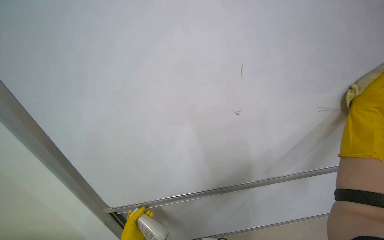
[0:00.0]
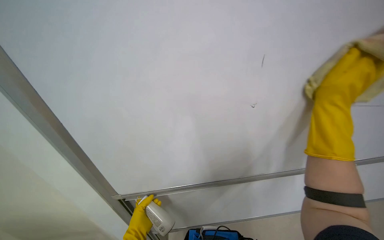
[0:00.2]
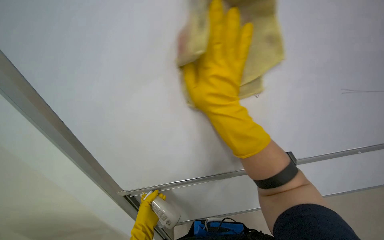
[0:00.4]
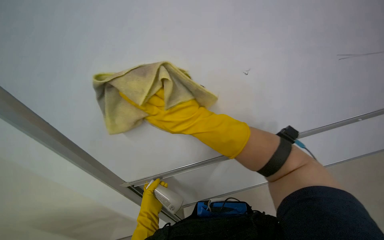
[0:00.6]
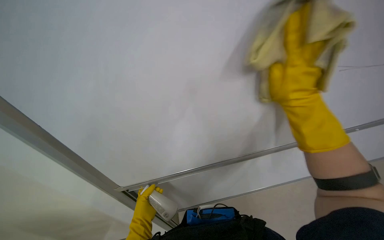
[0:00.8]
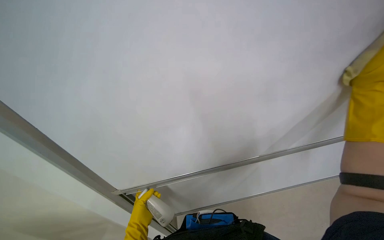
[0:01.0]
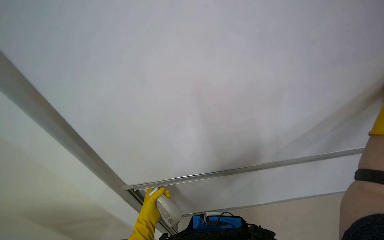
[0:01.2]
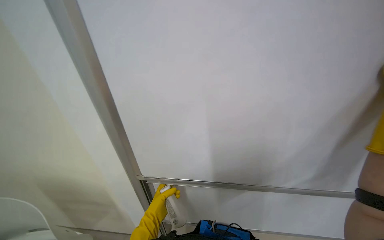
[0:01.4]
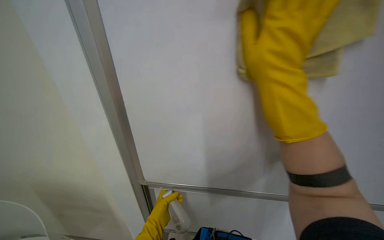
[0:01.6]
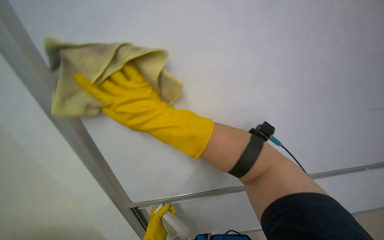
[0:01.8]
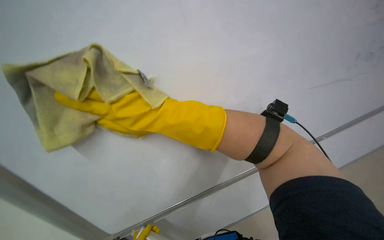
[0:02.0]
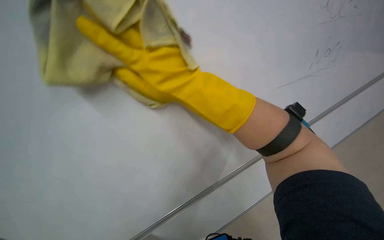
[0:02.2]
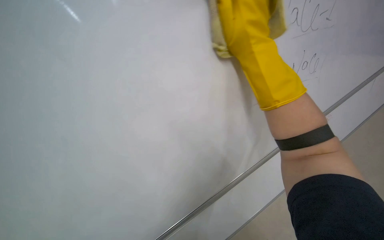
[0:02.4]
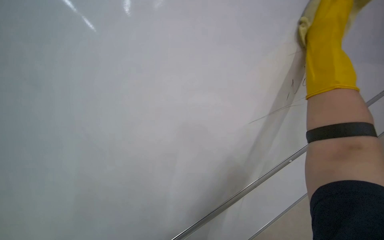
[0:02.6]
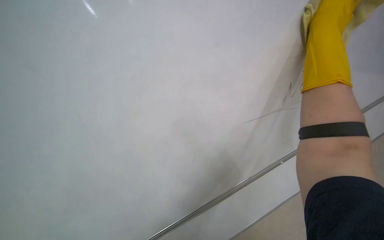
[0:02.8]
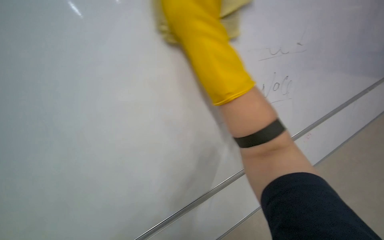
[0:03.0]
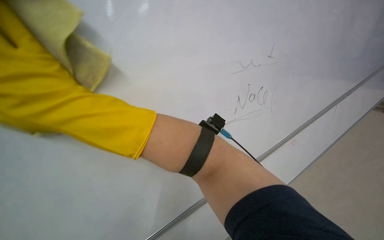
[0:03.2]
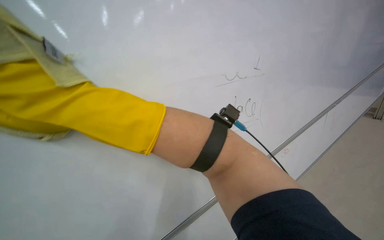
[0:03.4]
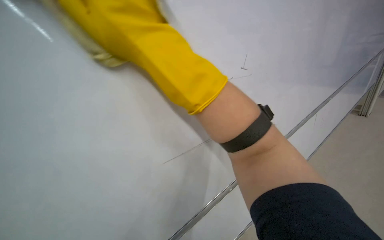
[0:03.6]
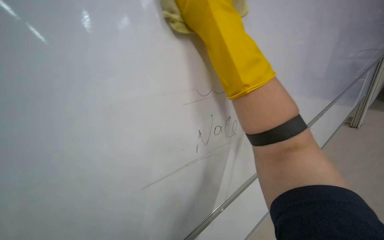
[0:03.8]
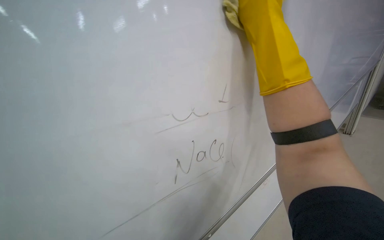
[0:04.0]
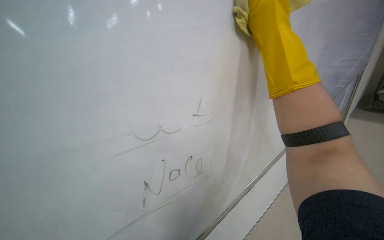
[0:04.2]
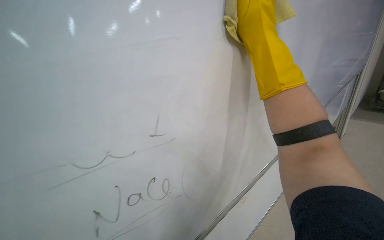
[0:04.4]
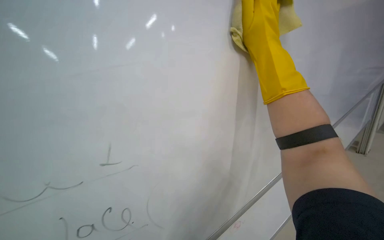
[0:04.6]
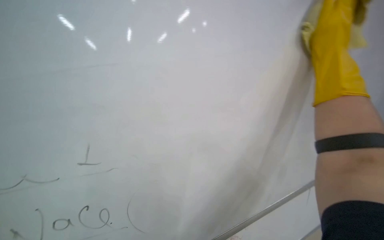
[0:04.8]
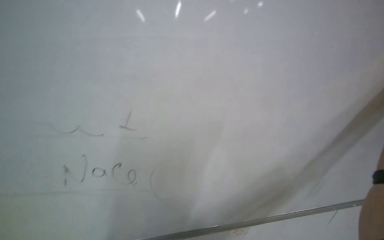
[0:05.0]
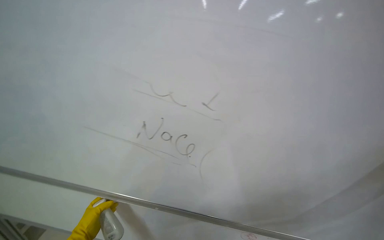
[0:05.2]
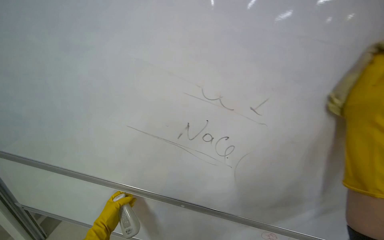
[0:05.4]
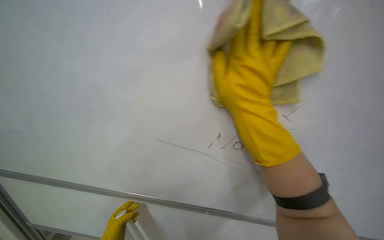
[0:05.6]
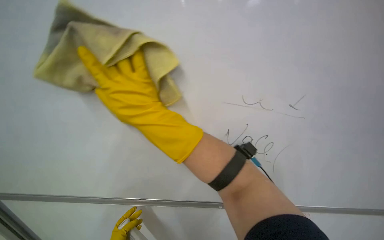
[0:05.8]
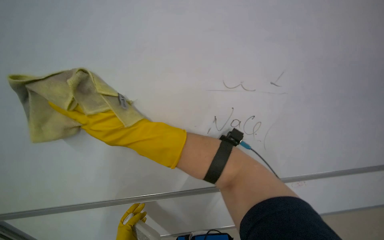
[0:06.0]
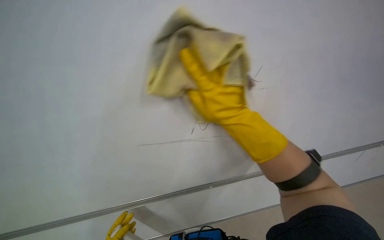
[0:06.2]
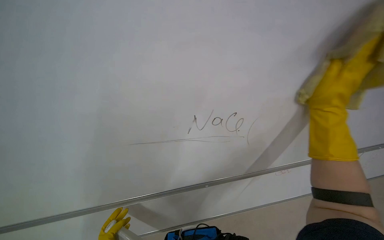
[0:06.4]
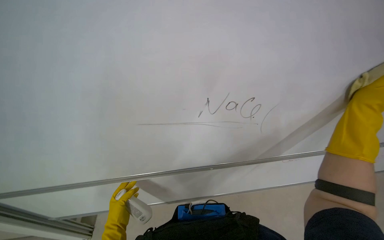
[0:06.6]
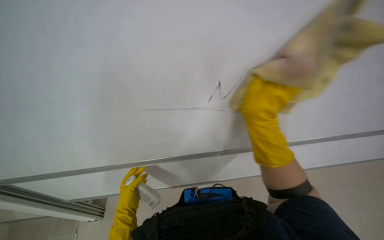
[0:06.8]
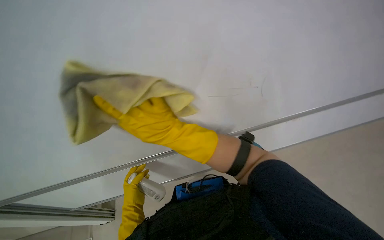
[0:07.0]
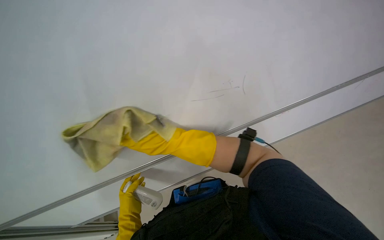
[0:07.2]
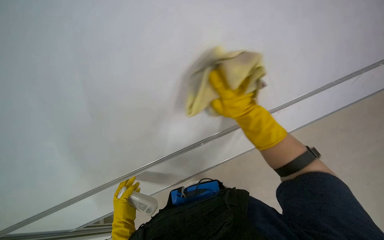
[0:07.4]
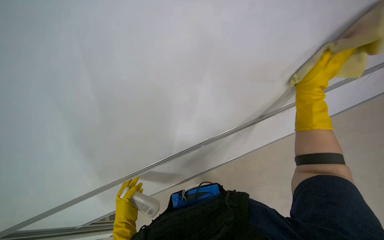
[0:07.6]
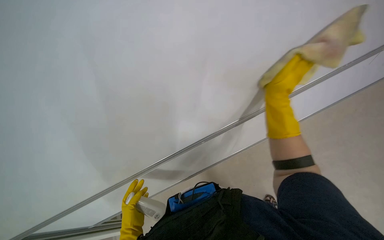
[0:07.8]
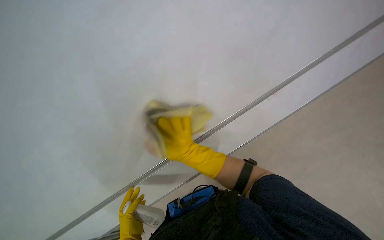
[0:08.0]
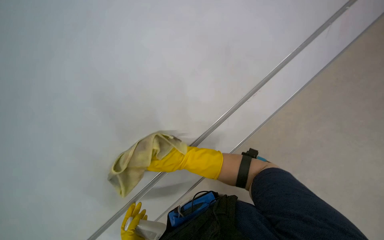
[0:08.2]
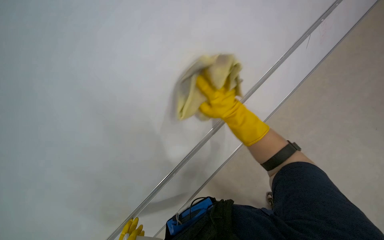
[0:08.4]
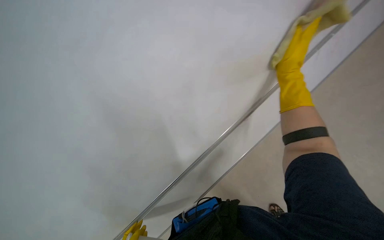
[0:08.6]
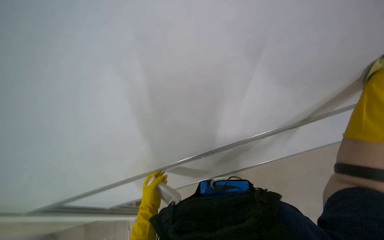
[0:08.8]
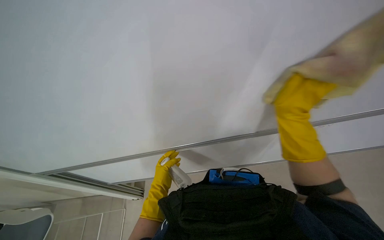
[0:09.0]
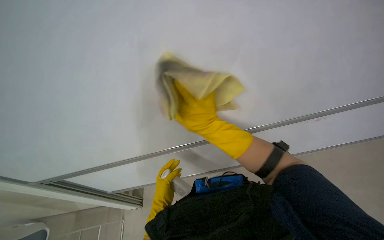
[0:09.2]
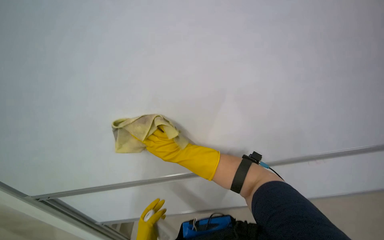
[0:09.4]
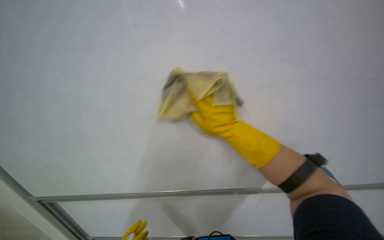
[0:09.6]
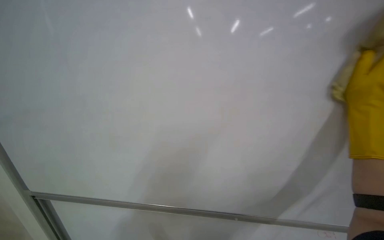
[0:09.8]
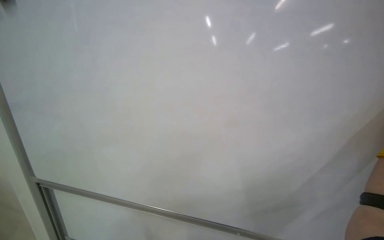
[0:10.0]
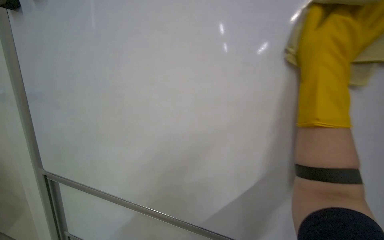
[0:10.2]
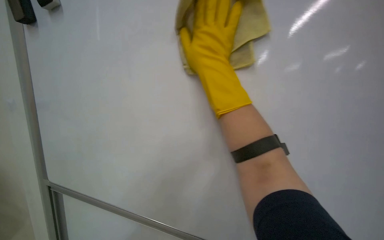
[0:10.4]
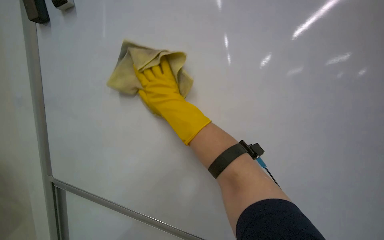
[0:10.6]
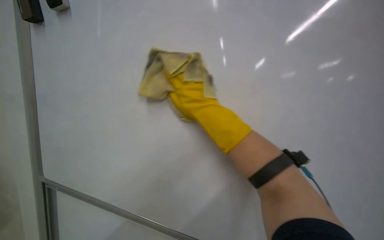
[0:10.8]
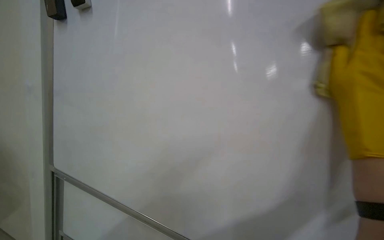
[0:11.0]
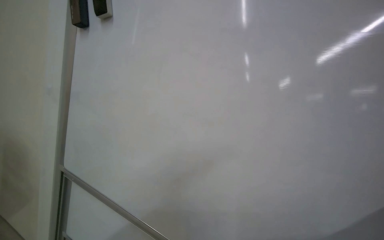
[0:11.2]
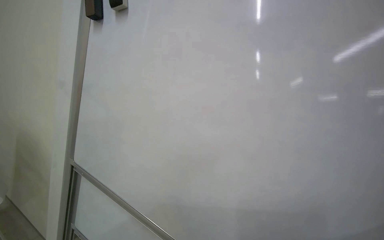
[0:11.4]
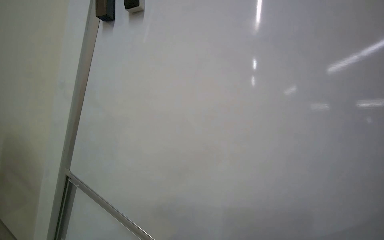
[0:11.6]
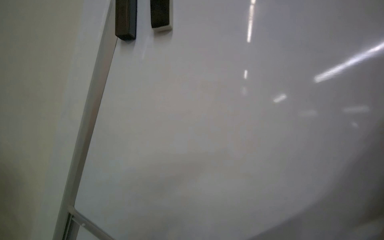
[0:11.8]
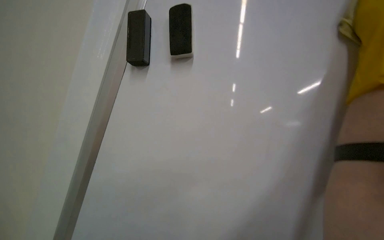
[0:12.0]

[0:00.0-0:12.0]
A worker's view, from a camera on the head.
Job: wiping surfaces.
The whole recording: Cleaning whiteboard. The worker cleans a large white board with a yellow cloth while wearing gloves.
0:04.4 to 0:06.0: The wearer looks about 20 degrees further to the left.
0:09.0 to 0:10.4: The head rotates approximately 20 degrees to the left. The view tilts some 15 degrees upward.

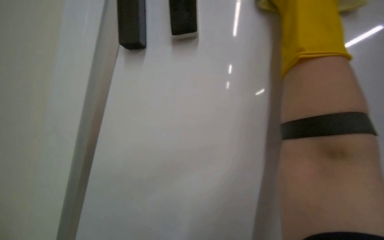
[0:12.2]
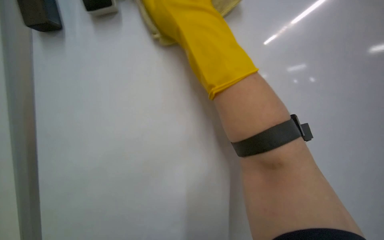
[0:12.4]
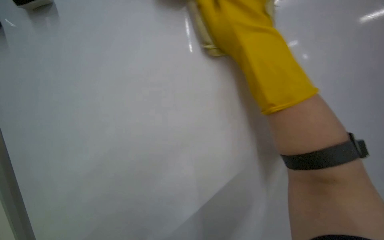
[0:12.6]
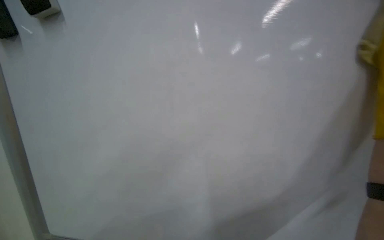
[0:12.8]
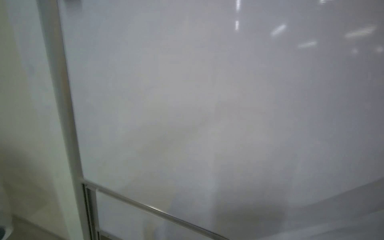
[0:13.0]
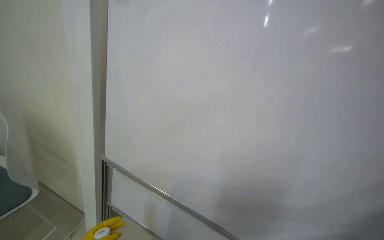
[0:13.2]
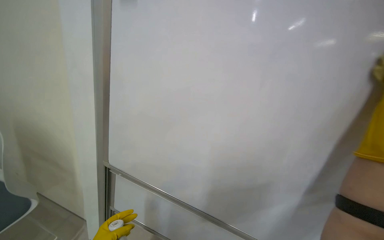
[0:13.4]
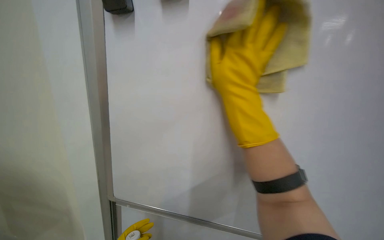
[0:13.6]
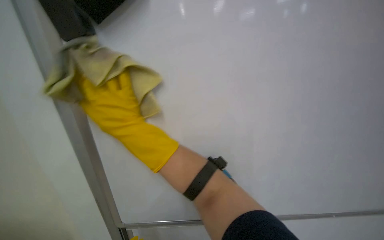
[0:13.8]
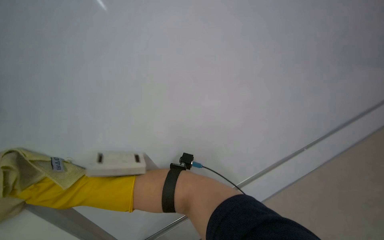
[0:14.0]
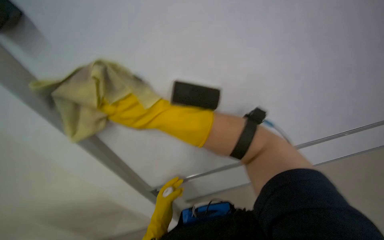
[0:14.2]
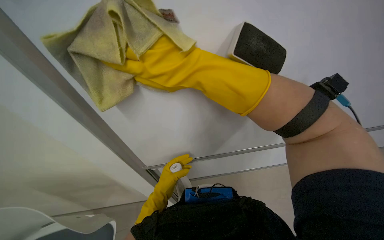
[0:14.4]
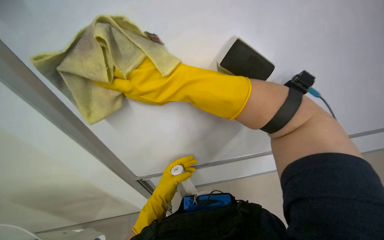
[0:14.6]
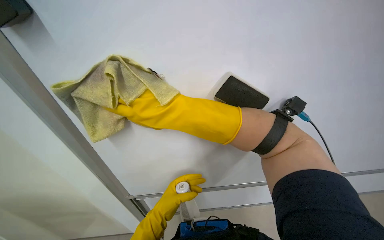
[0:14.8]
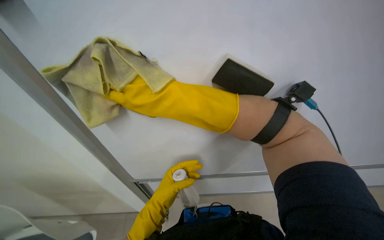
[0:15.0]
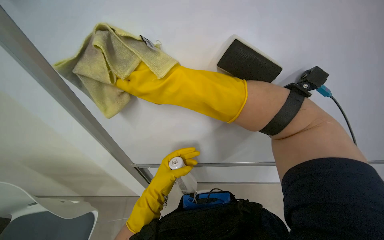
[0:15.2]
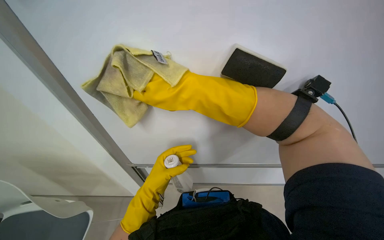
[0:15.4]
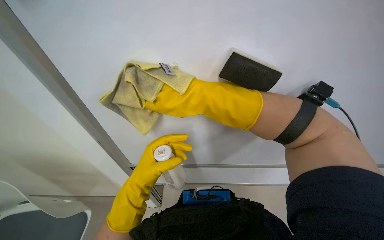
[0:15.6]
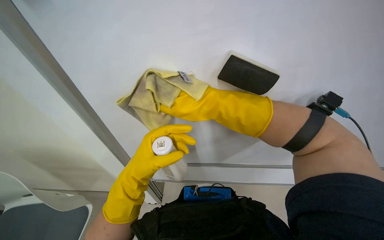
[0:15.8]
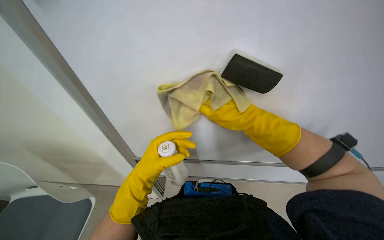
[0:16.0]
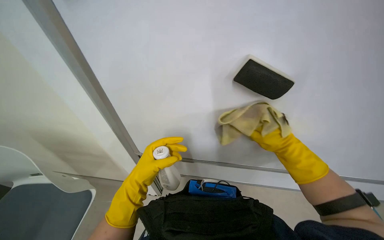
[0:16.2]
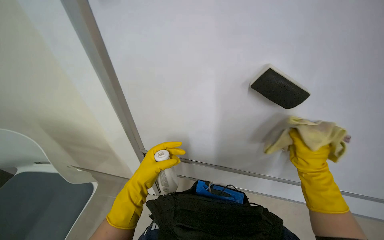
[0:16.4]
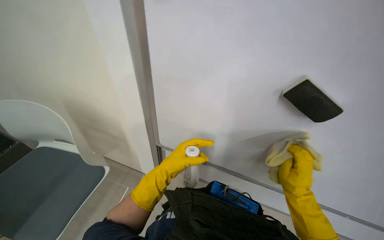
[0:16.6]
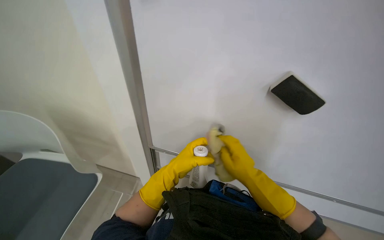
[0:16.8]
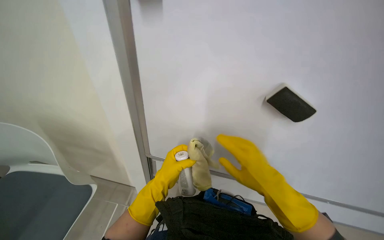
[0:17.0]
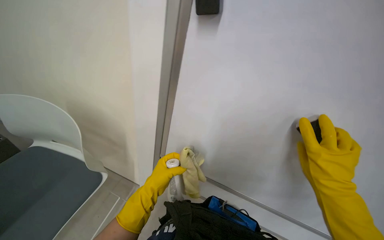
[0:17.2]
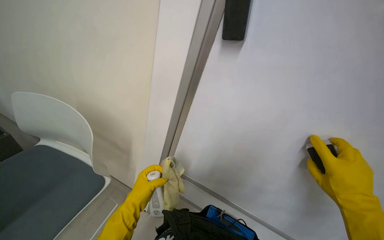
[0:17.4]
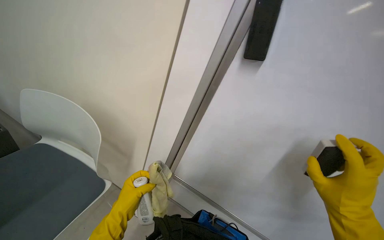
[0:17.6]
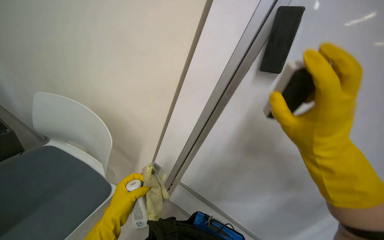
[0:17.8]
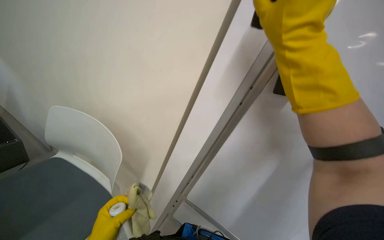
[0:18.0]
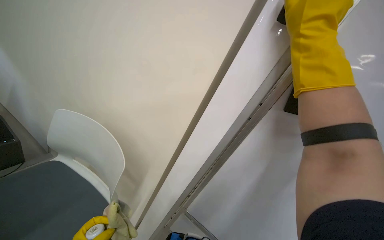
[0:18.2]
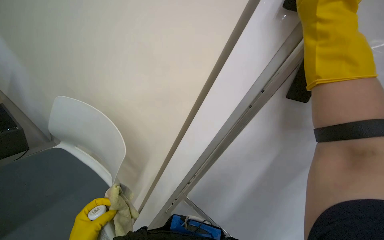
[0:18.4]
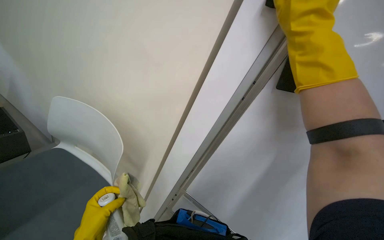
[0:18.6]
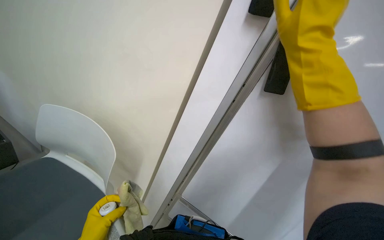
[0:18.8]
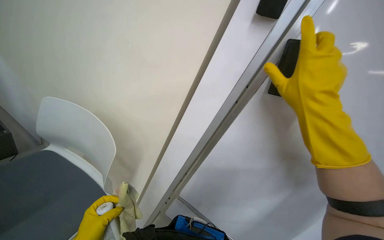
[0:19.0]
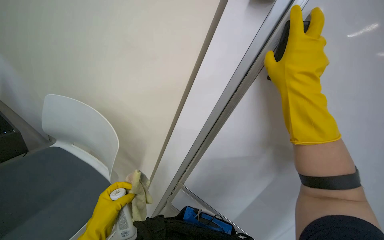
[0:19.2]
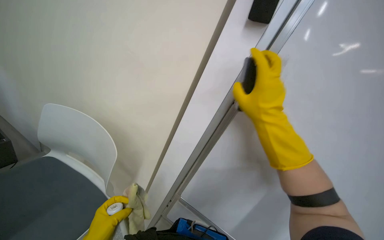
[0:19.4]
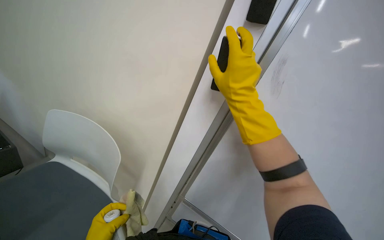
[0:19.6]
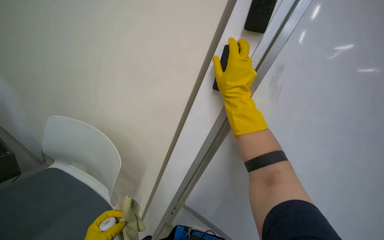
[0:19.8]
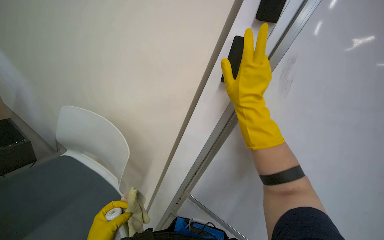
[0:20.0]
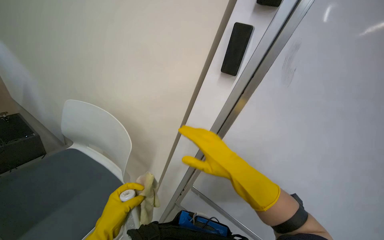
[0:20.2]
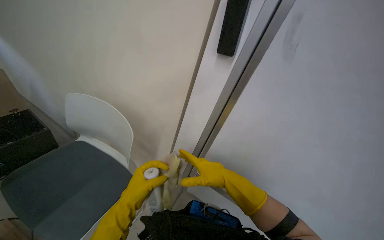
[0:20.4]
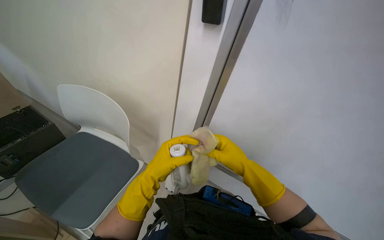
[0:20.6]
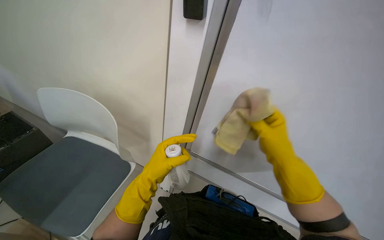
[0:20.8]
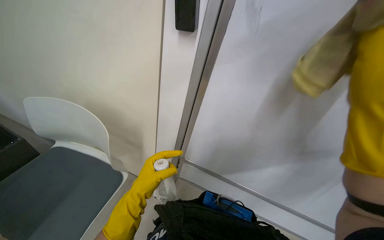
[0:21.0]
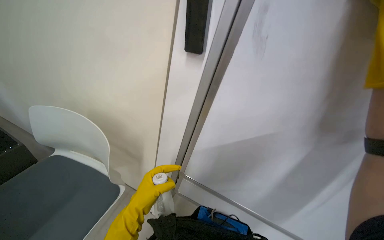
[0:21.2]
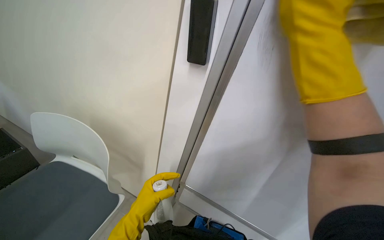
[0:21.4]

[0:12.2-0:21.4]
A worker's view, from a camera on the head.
Job: wiping surfaces.
The whole recording: Cleaning whiteboard. The worker cleans a large white board with a yellow cloth while wearing gloves.
0:13.8 to 0:15.2: The wearer looks about 25 degrees further downward. The scene turns about 35 degrees counterclockwise in the picture.
0:15.2 to 0:16.8: The left hand moves roughly 10 cm nearer to the camera and comes back. Meanwhile the right hand shifts some 30 cm down the picture, farther from the camera and to the right.
0:16.8 to 0:18.4: The right hand is displaced up the picture, to the right and nearer to the camera by some 35 cm.
0:18.4 to 0:19.8: The right hand heads to the left and farther from the camera, covering roughly 20 cm.
